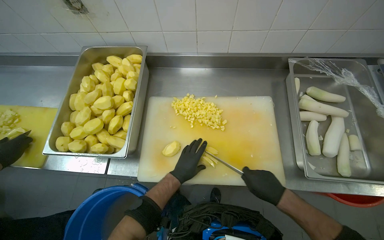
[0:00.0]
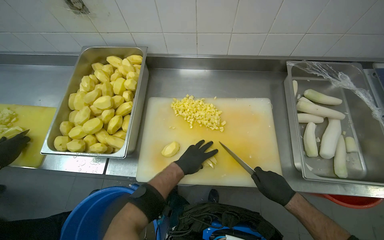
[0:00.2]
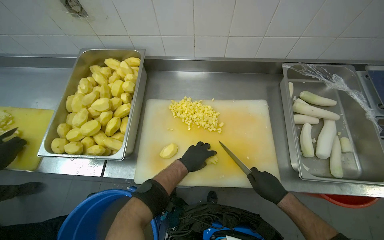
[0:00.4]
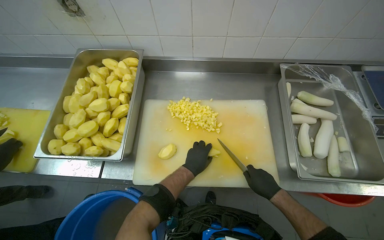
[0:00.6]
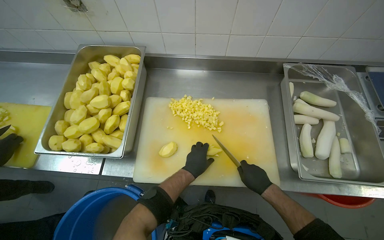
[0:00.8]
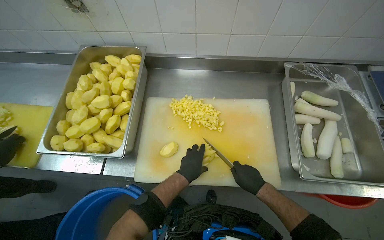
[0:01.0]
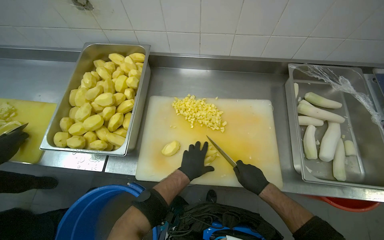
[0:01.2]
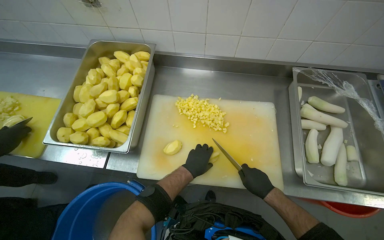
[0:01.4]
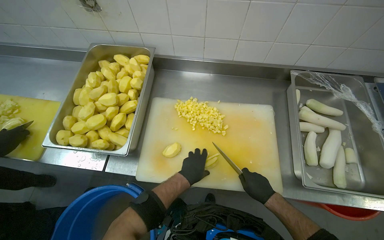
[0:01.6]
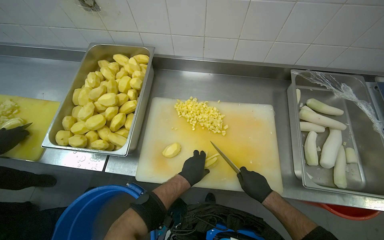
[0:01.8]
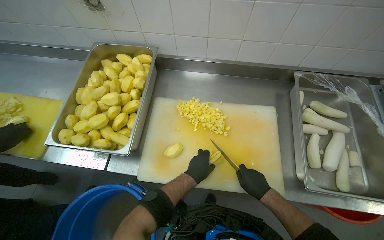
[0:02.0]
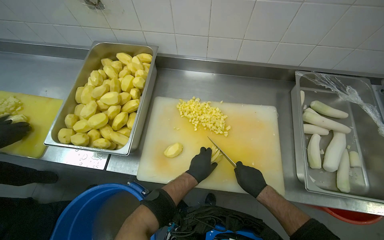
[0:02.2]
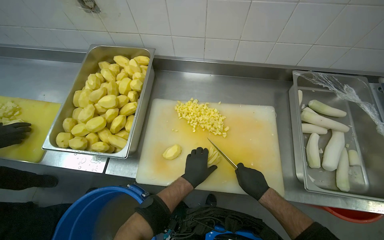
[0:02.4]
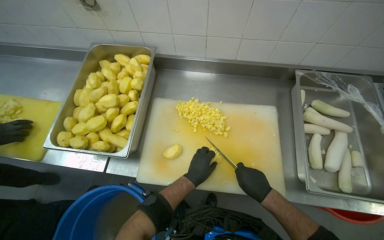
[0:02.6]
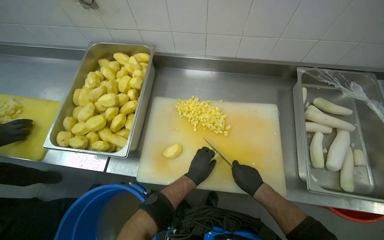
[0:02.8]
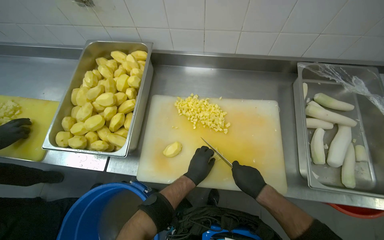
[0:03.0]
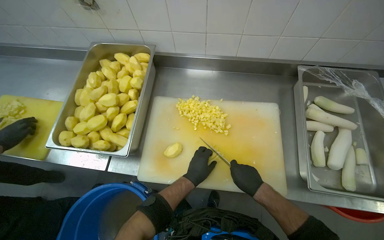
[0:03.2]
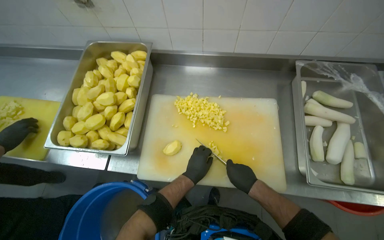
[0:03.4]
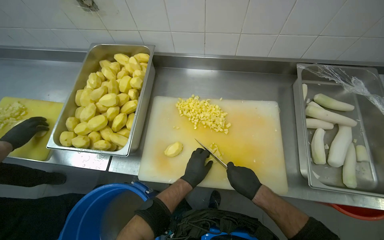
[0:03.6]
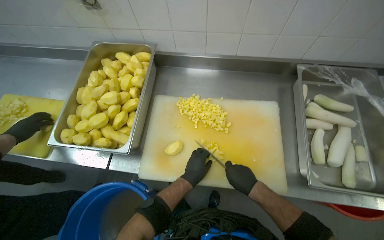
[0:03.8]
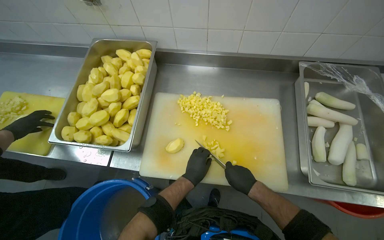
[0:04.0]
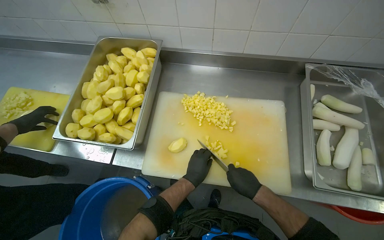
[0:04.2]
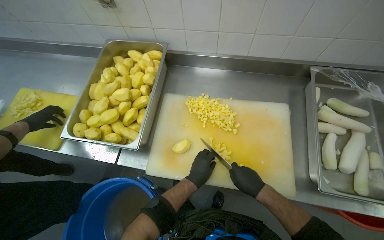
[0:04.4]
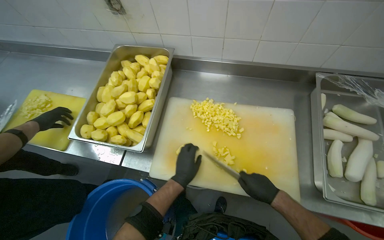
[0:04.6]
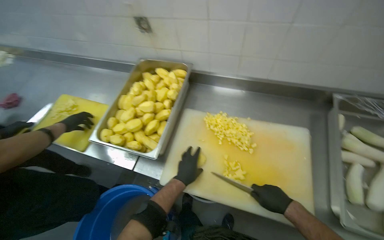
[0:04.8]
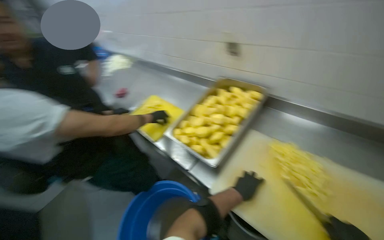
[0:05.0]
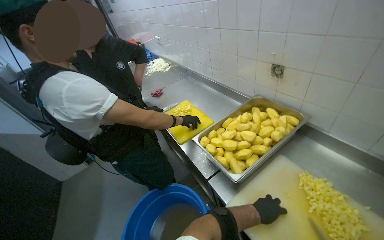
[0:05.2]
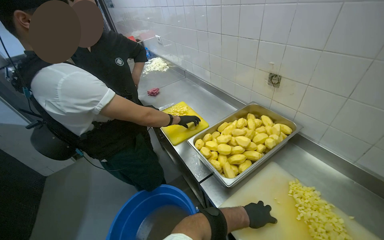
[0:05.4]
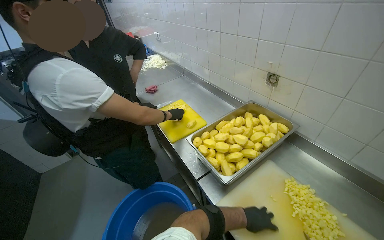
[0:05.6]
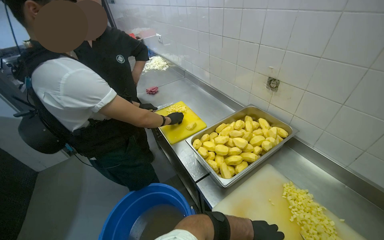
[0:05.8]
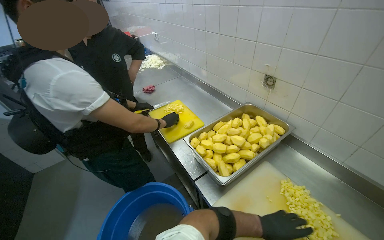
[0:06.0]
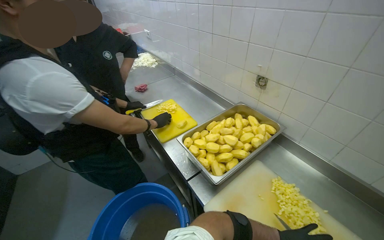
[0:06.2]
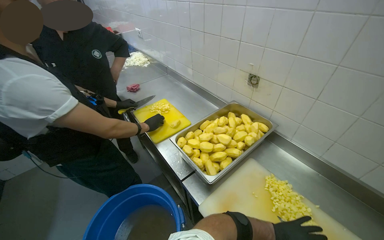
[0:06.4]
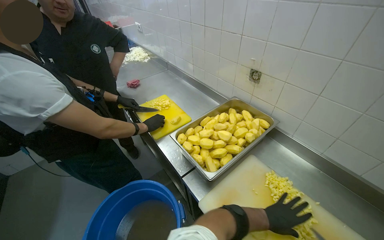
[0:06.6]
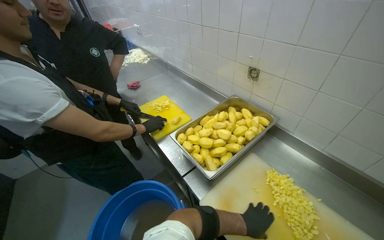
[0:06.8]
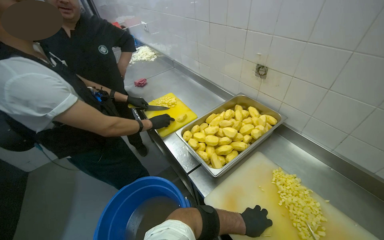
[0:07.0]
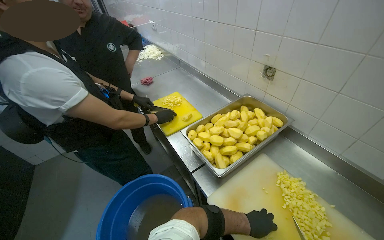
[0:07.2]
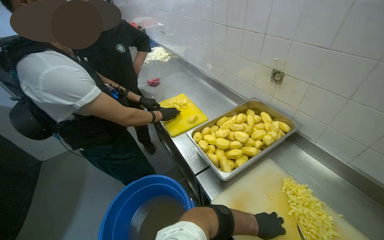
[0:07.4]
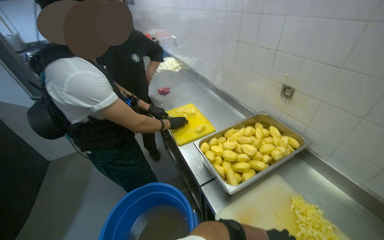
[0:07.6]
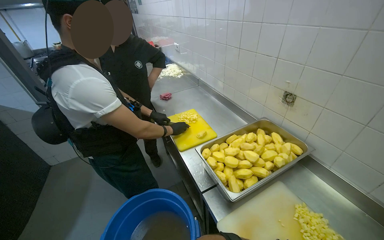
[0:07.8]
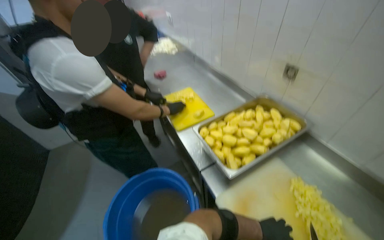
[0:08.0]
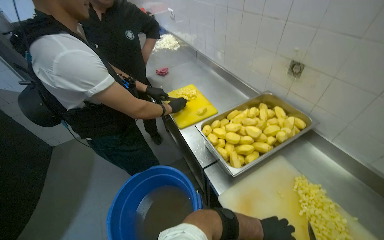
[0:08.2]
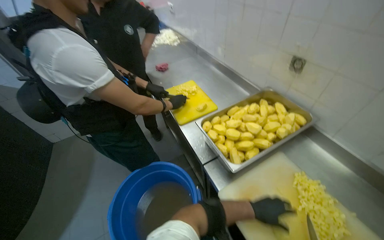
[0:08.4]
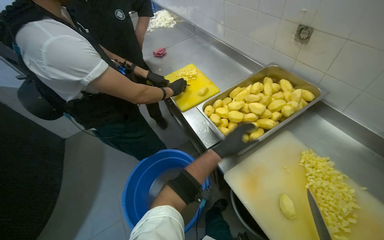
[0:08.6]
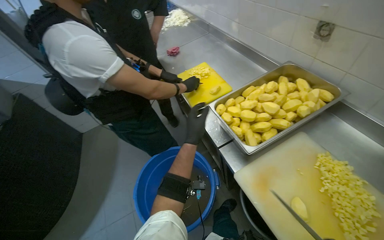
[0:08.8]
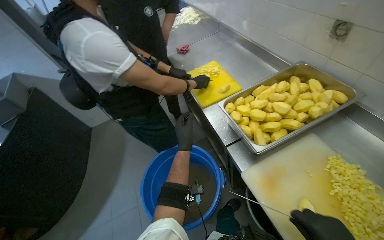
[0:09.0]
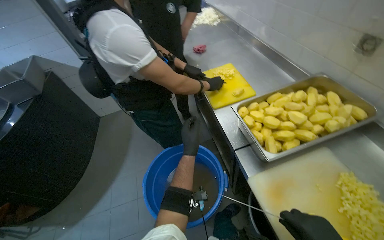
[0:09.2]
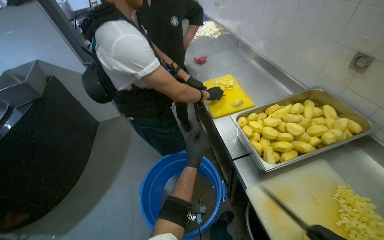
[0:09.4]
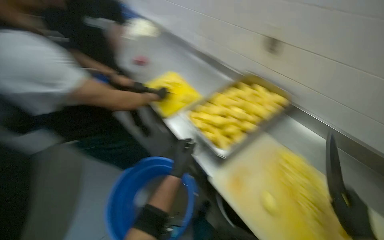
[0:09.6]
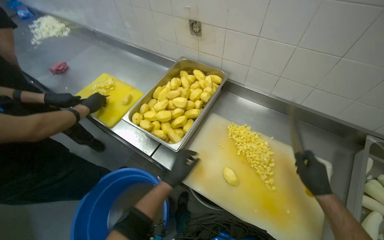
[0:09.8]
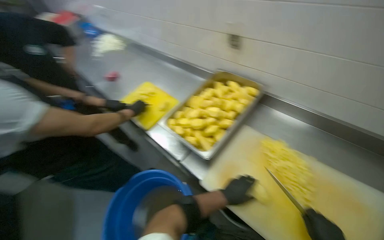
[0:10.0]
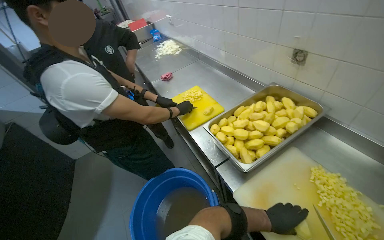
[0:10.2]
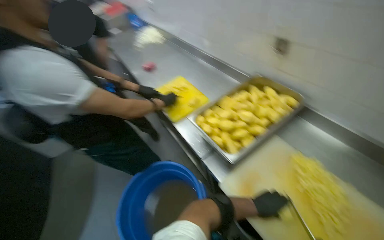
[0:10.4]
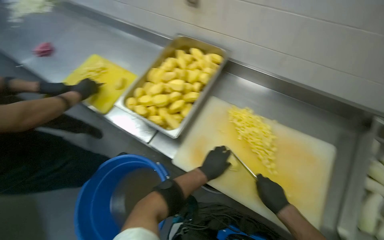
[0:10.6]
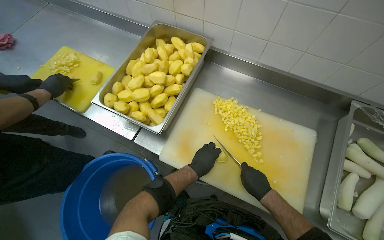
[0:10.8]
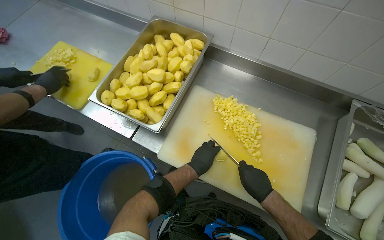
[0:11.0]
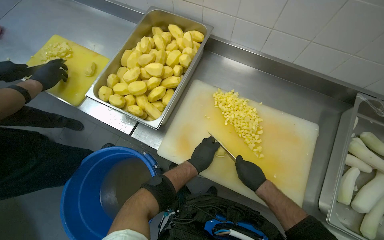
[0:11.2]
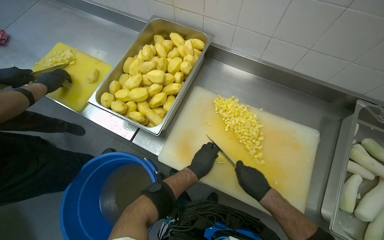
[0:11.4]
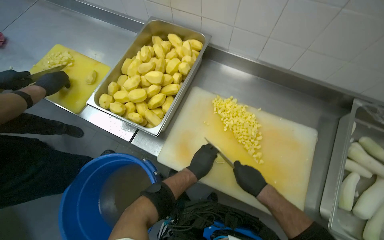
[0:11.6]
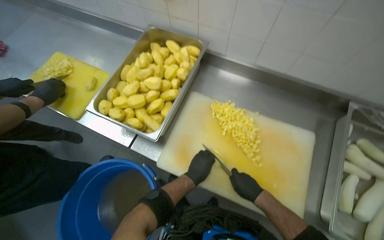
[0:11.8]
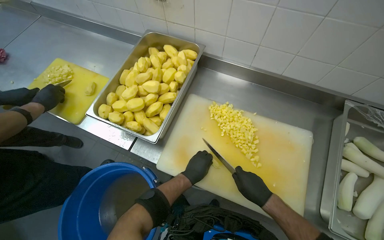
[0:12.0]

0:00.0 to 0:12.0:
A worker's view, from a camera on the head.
Job: preparing food.
The whole recording: Dicing peeled potatoes. The worker dices peeled potatoes on a cutting board, transferring them.
0:00.0 to 0:04.4: The hands work in one place, with small movements.
0:04.4 to 0:06.0: The wearer's head swings some 45 degrees to the left. The wearer looks approximately 15 degrees further upward.
0:07.6 to 0:09.0: The camera pitches downward, by approximately 15 degrees. The left hand goes approximately 40 cm to the left and up the picture.
0:10.4 to 0:12.0: The wearer's head swings about 35 degrees to the right. The view tips downward by roughly 15 degrees.

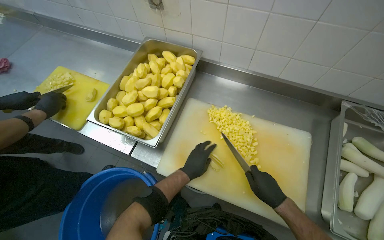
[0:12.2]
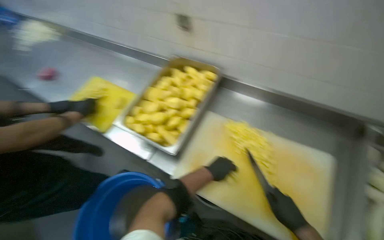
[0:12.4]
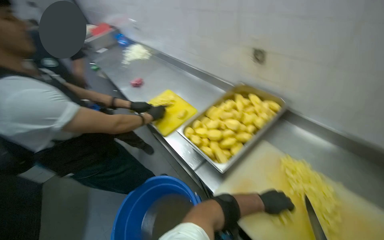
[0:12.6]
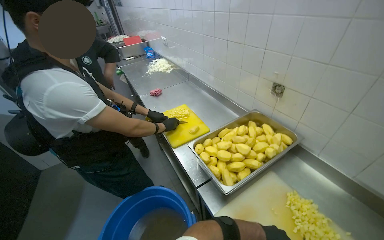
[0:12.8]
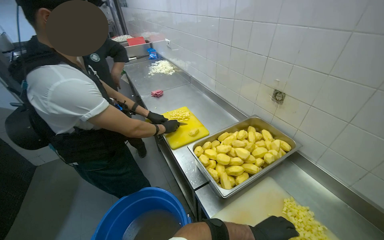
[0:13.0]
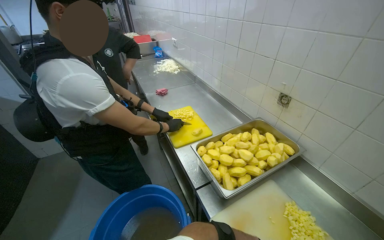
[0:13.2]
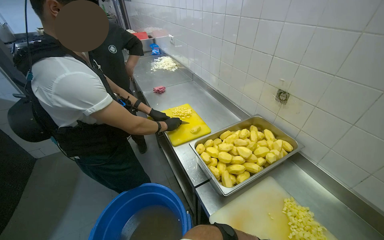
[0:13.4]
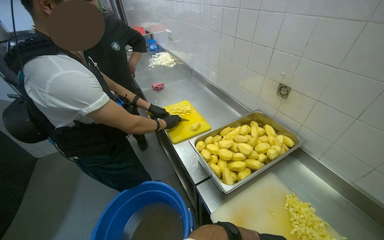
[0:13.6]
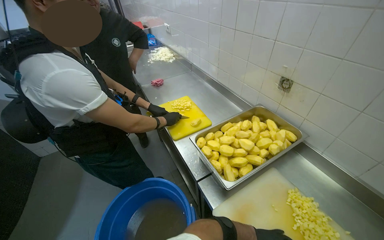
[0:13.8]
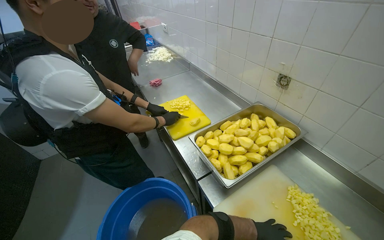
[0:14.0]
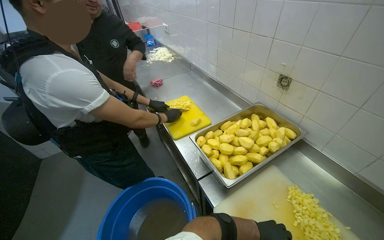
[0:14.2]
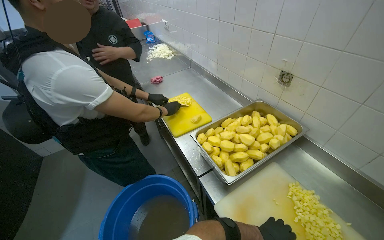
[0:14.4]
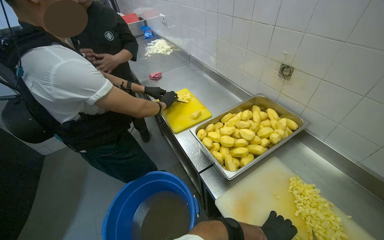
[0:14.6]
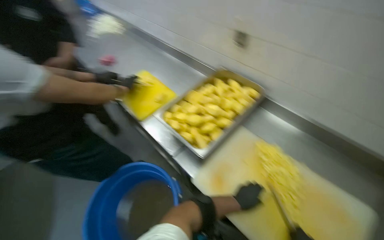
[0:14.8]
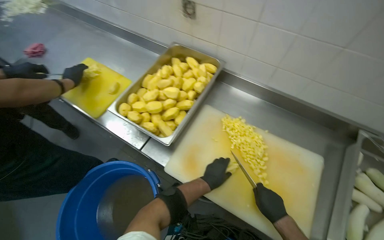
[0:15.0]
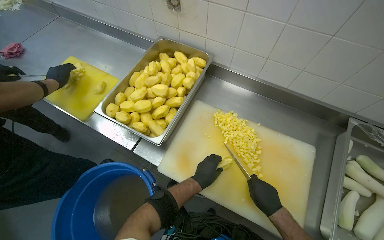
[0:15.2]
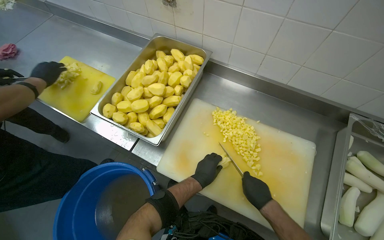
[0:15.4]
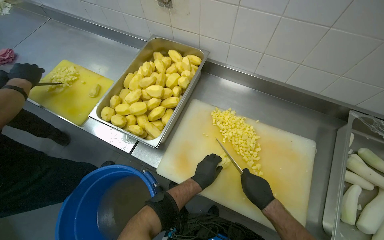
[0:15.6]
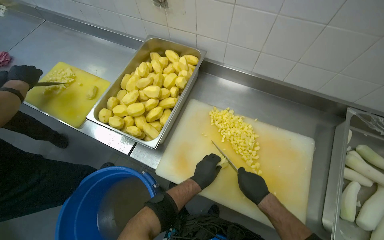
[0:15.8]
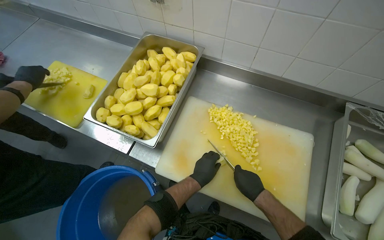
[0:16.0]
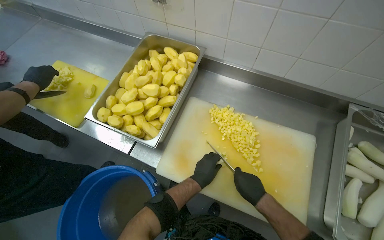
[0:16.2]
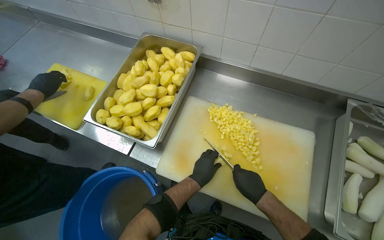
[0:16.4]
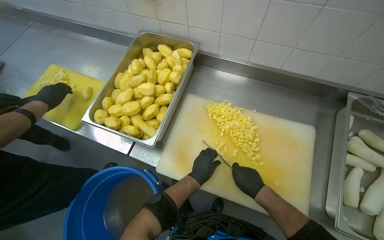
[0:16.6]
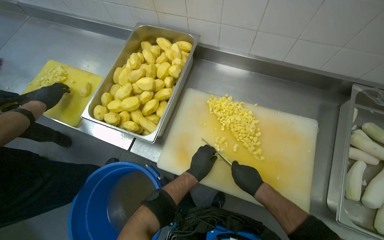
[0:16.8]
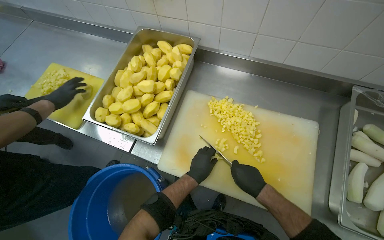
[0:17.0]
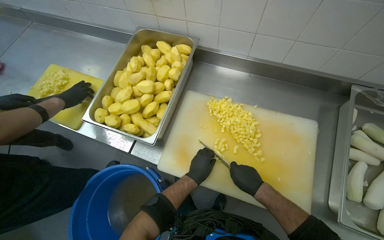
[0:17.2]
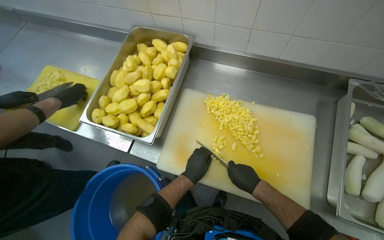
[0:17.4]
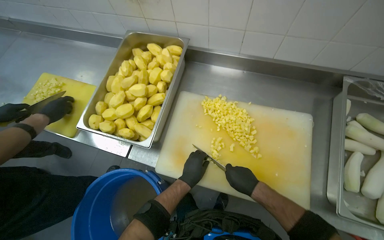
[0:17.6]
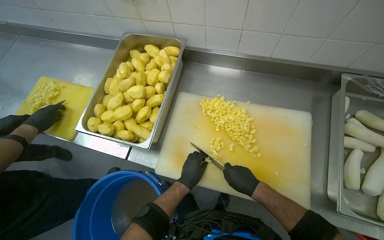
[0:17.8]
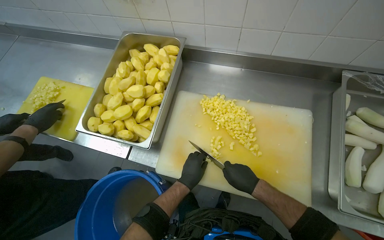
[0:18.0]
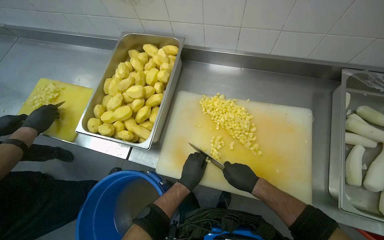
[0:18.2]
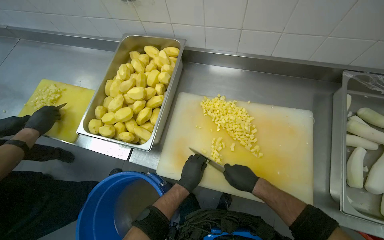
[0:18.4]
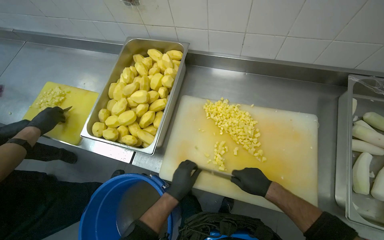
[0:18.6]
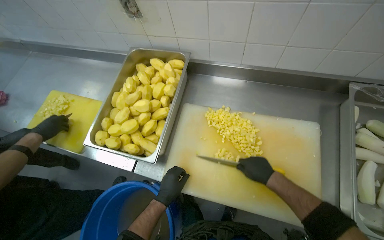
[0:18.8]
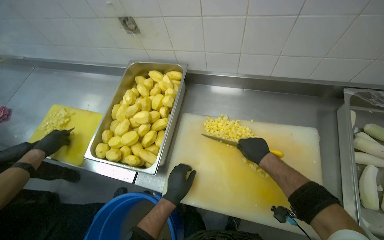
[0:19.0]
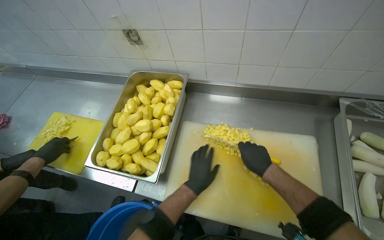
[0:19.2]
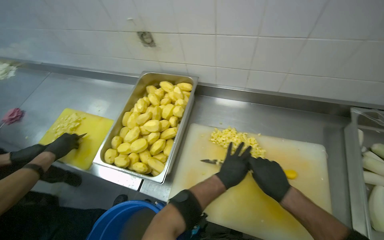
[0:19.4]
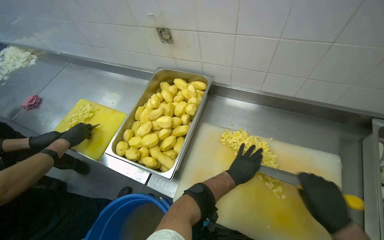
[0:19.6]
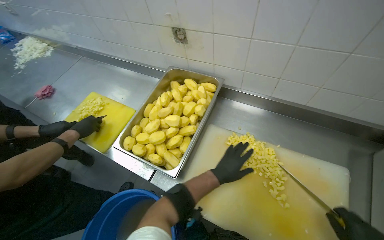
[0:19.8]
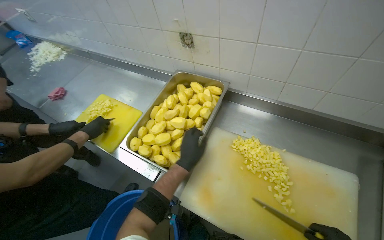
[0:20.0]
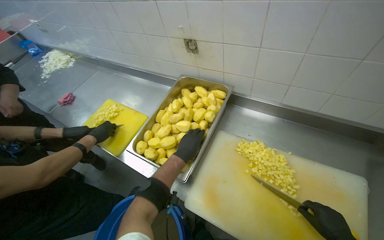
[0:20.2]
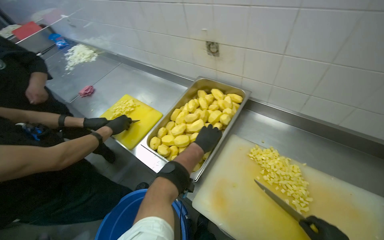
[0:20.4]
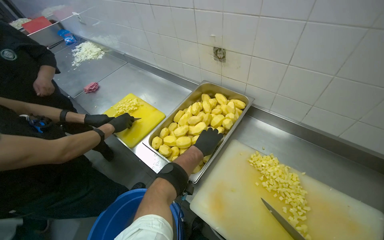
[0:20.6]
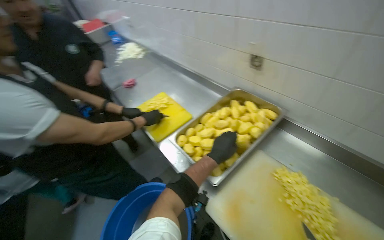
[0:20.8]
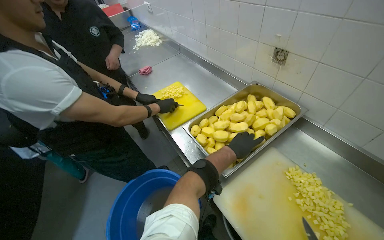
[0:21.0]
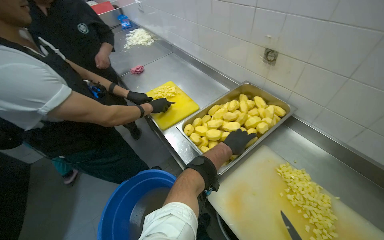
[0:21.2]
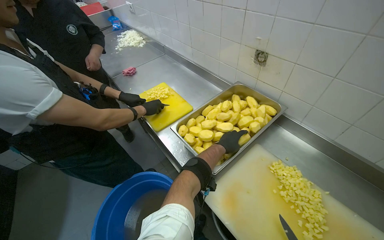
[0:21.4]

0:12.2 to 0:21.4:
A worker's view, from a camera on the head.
Job: preparing food.
The whole recording: Dicing peeled potatoes. The worker dices peeled potatoes on a cutting board, transferring them.
0:12.2 to 0:13.8: The head rotates roughly 40 degrees to the left. The wearer looks some 15 degrees further upward.
0:13.8 to 0:15.2: The head rotates approximately 35 degrees to the right. The view tilts roughly 20 degrees downward.
0:15.2 to 0:18.4: The hands are busy where they are.
0:19.8 to 0:21.4: The head rotates roughly 25 degrees to the left. The left hand is displaced up the picture by approximately 10 cm.
